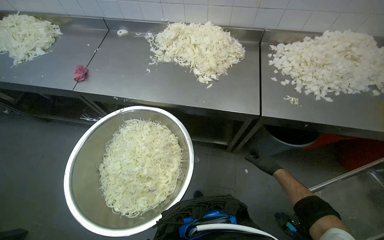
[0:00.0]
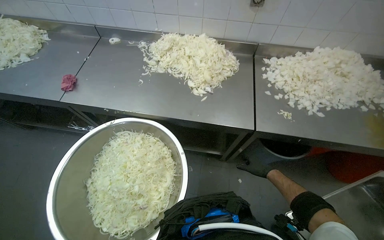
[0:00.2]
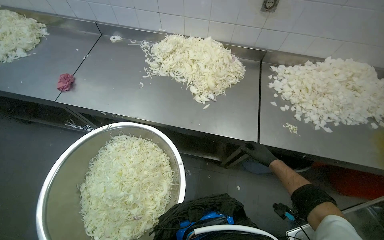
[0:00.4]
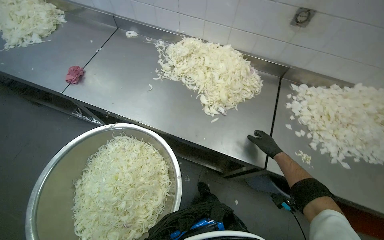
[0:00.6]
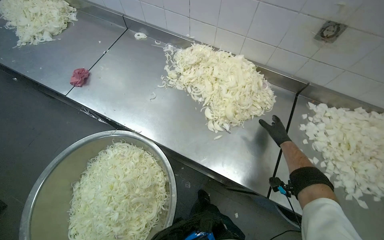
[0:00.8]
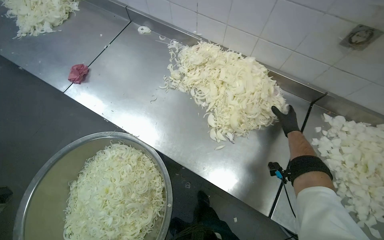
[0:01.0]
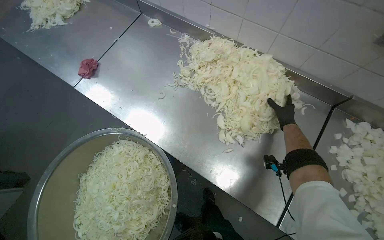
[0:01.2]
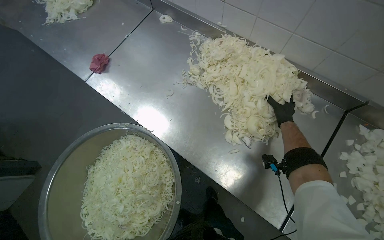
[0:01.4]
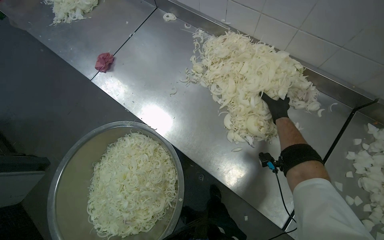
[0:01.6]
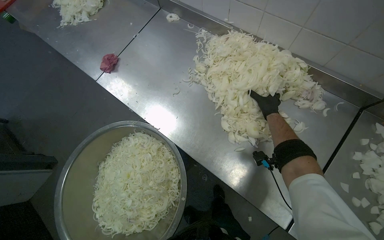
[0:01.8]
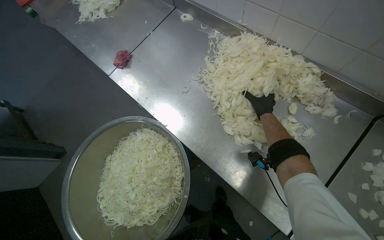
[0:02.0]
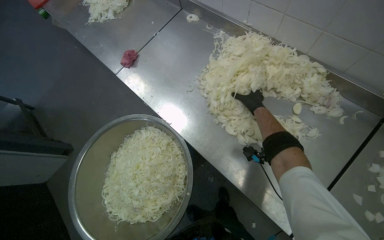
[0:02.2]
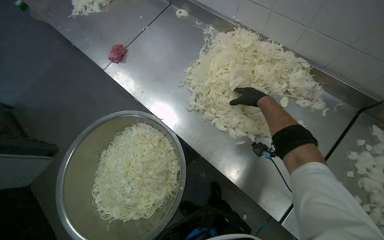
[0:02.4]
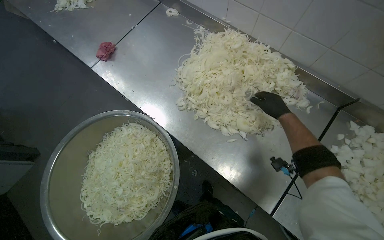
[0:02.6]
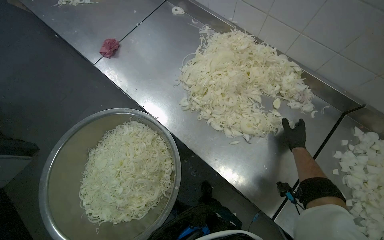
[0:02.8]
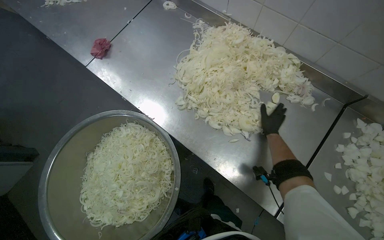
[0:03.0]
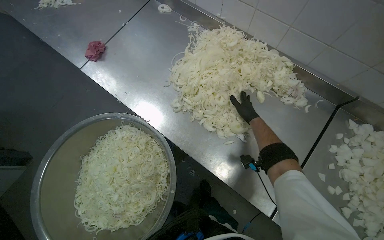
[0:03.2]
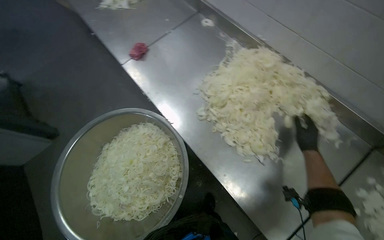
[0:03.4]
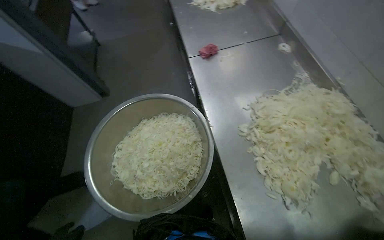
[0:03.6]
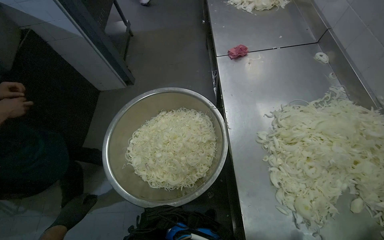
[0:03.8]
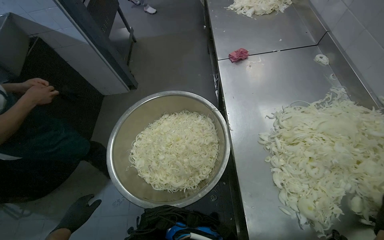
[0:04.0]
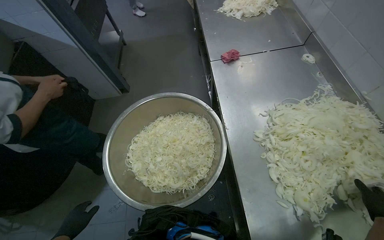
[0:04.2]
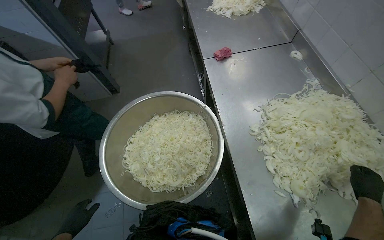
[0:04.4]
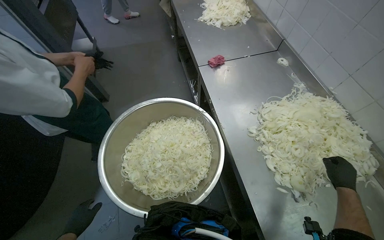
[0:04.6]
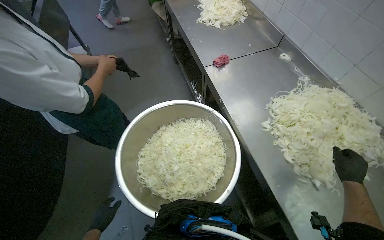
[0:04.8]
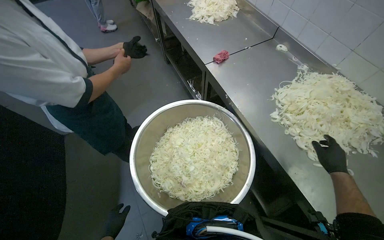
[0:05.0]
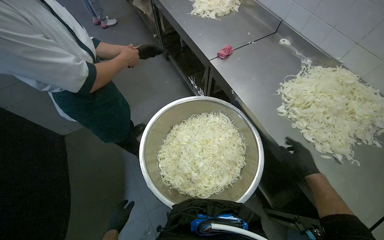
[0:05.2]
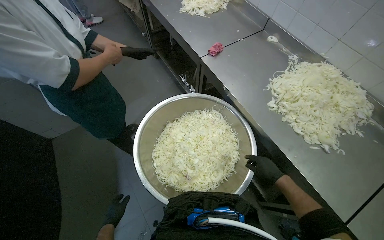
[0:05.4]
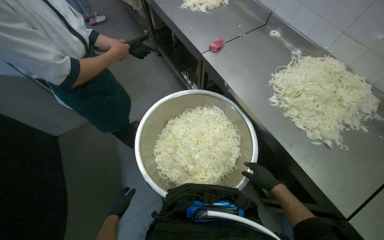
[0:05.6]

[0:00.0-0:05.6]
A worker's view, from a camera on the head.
Job: preparing food.
The whole recording: Transferring sliced onions into bowl. The worker gathers sliced onions from the counter and places them into a large metal bowl.
0:00.0 to 0:01.4: The wearer moves approximately 50 cm. The head turns to the left by approximately 25 degrees.
0:01.4 to 0:02.8: The right hand moves down the picture, roughly 10 cm.
0:02.8 to 0:04.2: The head turns to the left by some 45 degrees.
0:04.2 to 0:05.6: The wearer looks approximately 25 degrees further to the right. The left hand goes roughly 15 cm farther from the camera.

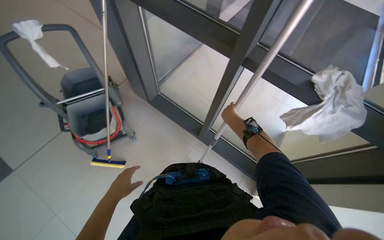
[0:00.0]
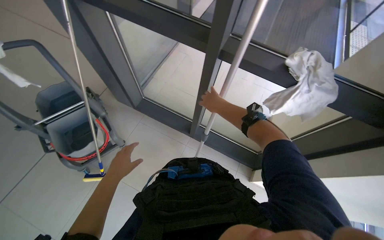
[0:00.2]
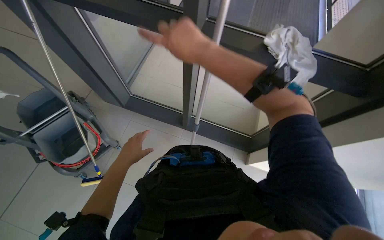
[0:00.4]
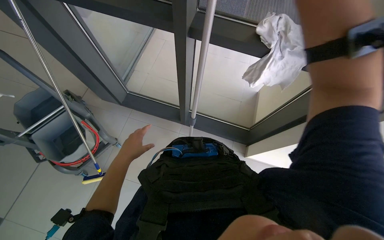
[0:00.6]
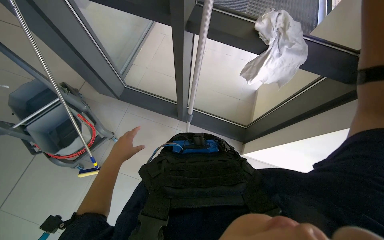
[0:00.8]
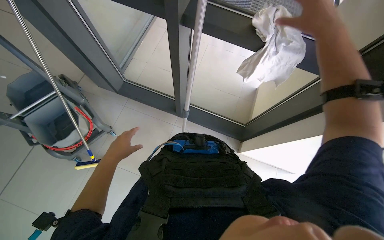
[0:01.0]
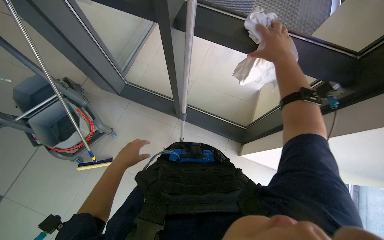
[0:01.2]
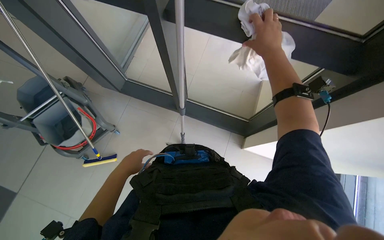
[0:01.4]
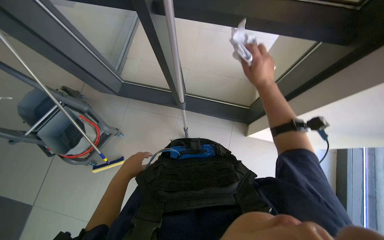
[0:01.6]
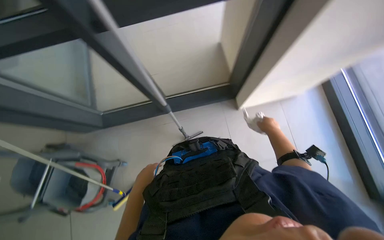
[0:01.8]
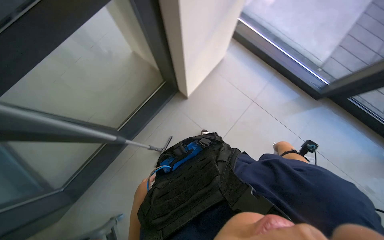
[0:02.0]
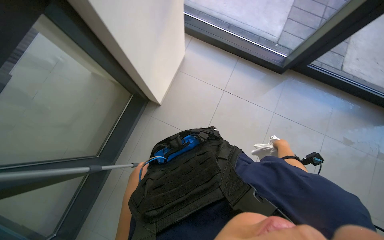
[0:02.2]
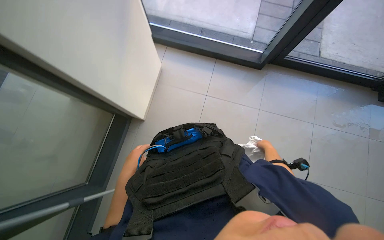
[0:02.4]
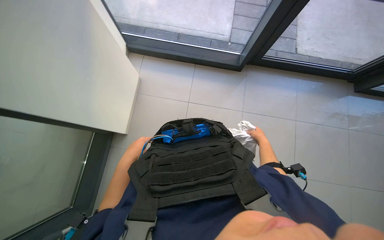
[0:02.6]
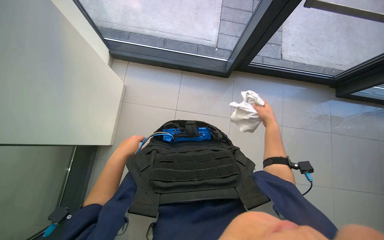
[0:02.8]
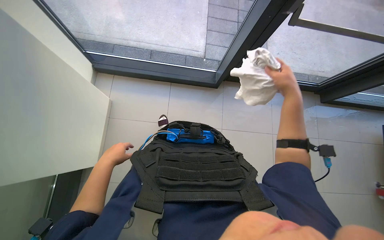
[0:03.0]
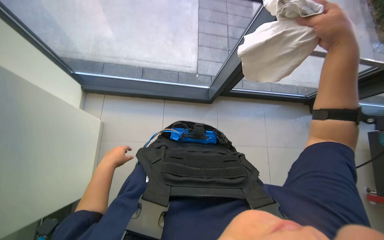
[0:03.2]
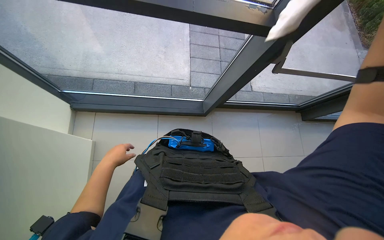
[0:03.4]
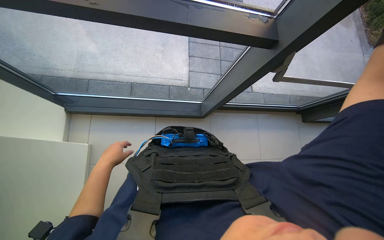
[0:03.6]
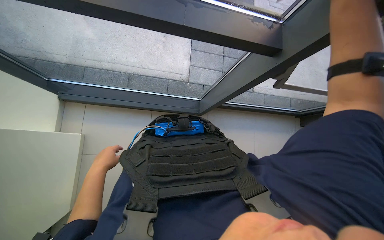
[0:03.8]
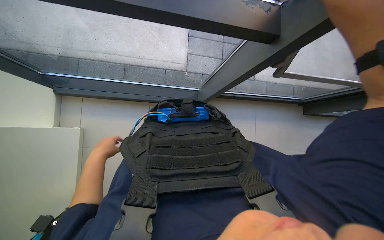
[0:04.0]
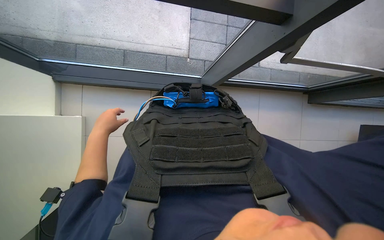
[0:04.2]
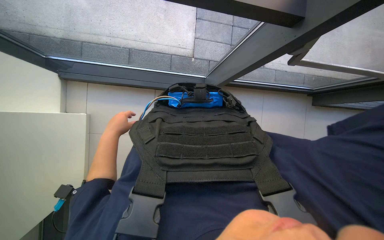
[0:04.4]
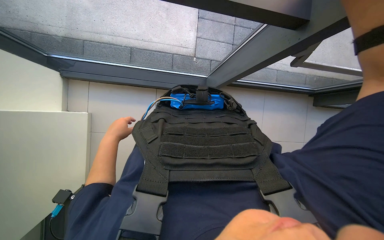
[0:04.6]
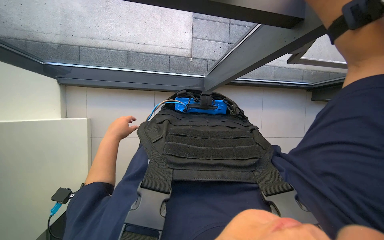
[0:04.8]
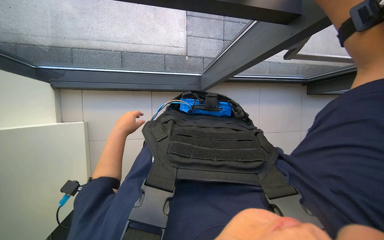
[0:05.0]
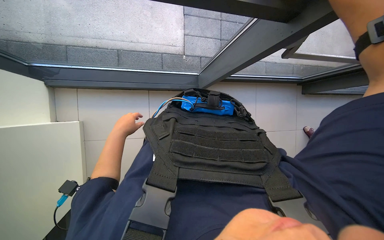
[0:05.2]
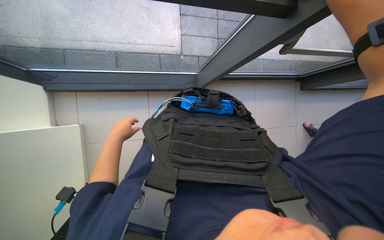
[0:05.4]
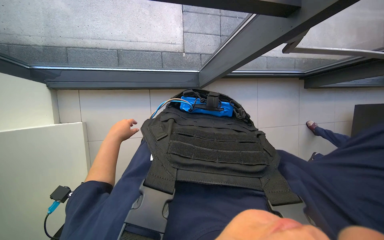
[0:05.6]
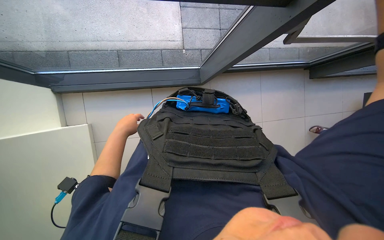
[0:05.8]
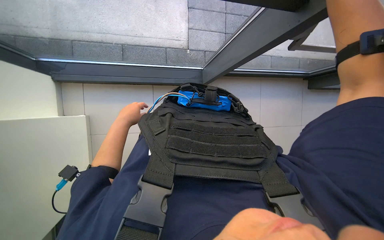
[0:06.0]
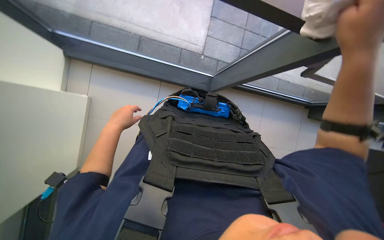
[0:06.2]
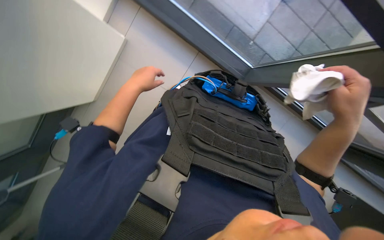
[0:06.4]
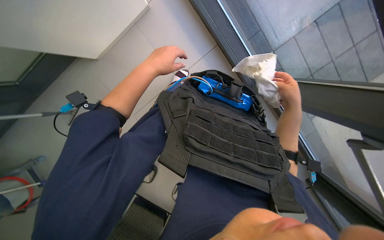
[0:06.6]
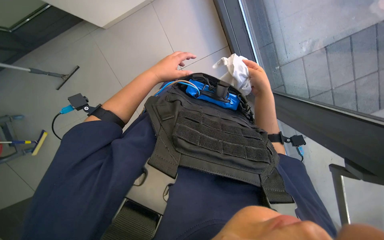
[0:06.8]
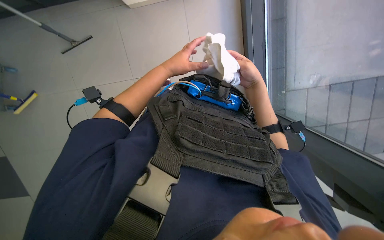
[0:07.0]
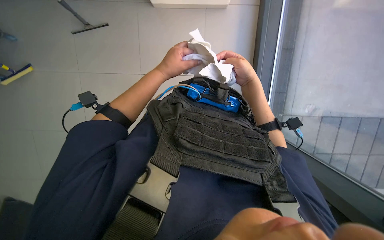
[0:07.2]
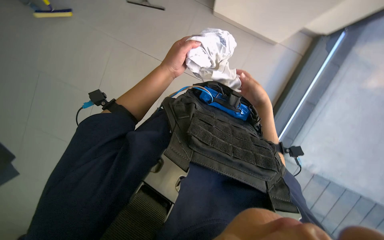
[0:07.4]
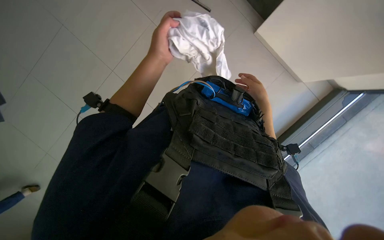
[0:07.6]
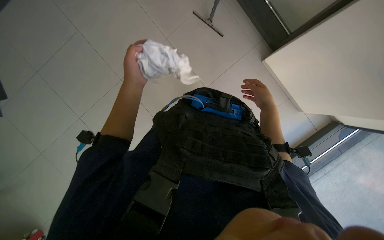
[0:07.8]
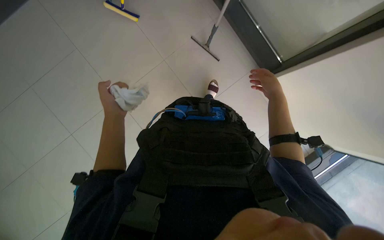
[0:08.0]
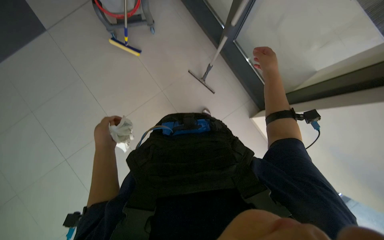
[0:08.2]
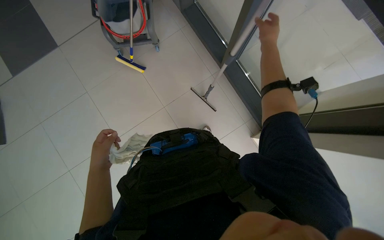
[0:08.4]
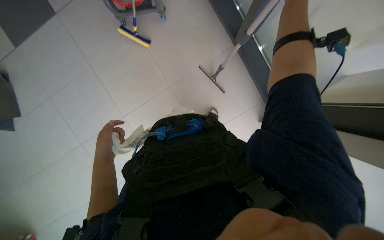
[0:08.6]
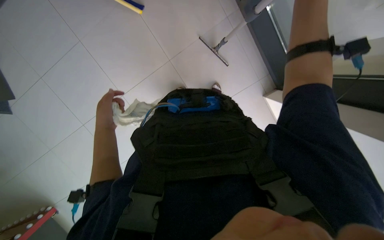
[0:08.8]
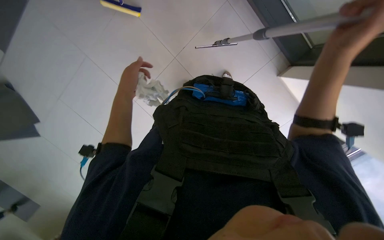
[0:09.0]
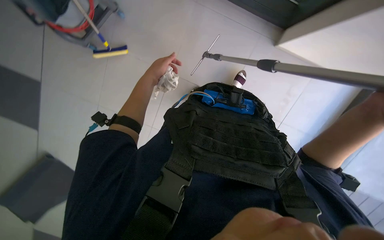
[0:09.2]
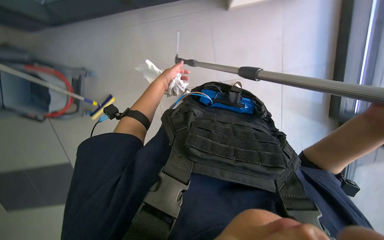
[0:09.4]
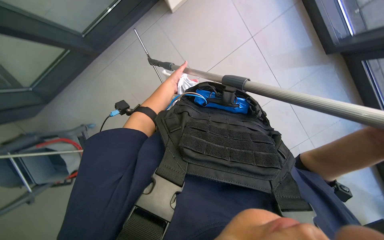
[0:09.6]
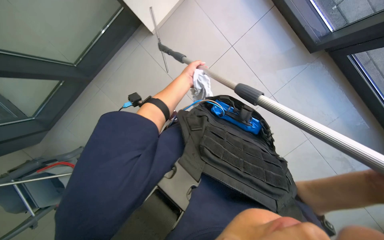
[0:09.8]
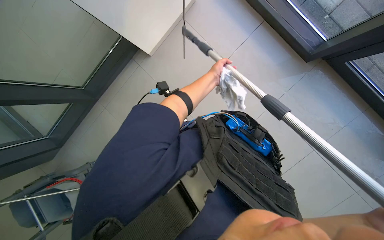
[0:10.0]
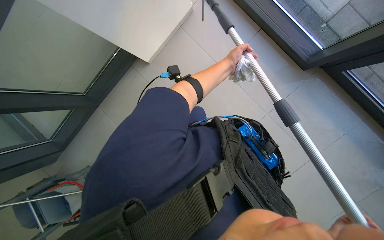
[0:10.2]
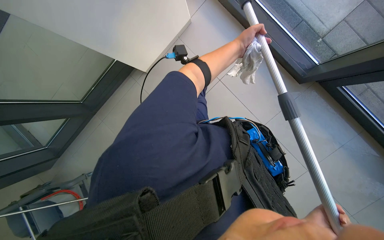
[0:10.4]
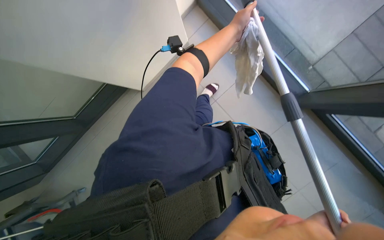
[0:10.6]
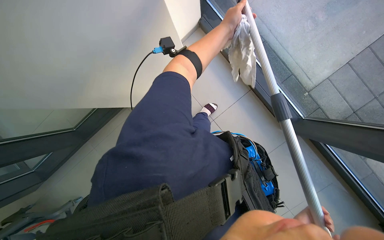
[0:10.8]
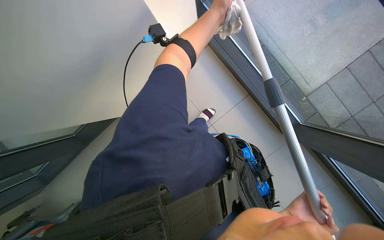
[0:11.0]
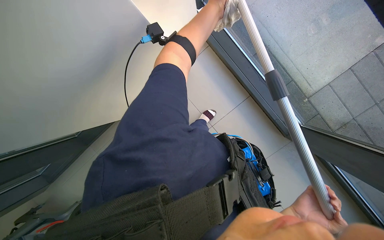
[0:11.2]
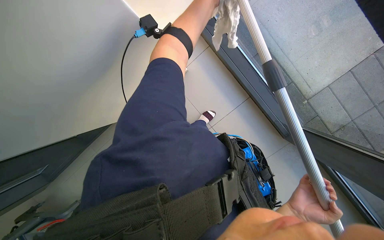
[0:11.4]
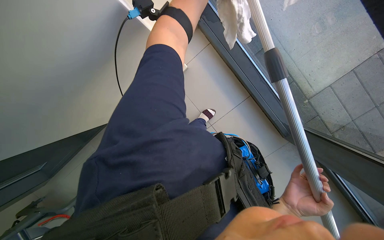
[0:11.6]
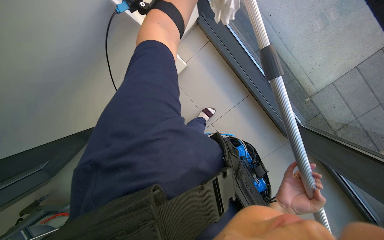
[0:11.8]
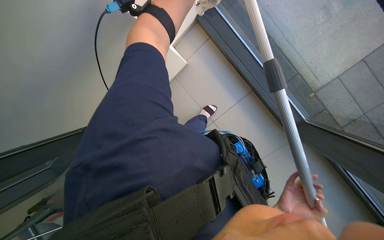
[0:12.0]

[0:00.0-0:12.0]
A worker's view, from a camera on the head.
Job: cleaning windows.
The whole recording: Wiping window frames with cloth. The worker wipes the window frames with a white cloth and tool .
0:00.0 to 0:01.6: The view tips downward by roughly 15 degrees. The left hand is displaced to the right and up the picture by some 25 cm.
0:01.6 to 0:03.0: The head rotates roughly 100 degrees to the right.
0:06.0 to 0:07.6: The scene turns approximately 75 degrees clockwise in the picture.
0:09.0 to 0:10.4: The left hand travels to the right by approximately 25 cm.
0:10.4 to 0:12.0: The wearer looks roughly 15 degrees further upward.

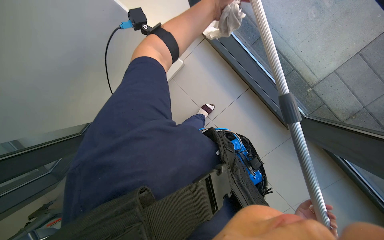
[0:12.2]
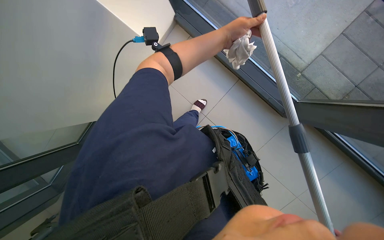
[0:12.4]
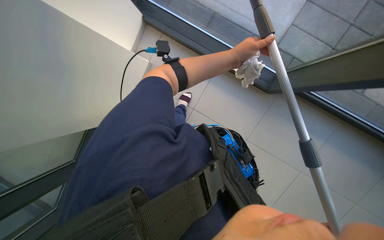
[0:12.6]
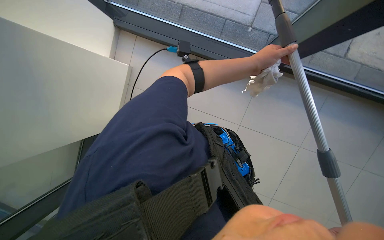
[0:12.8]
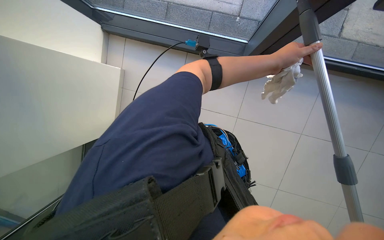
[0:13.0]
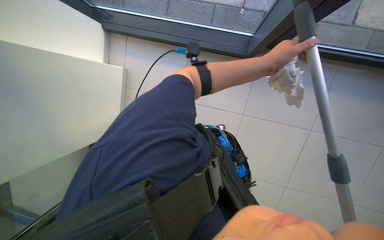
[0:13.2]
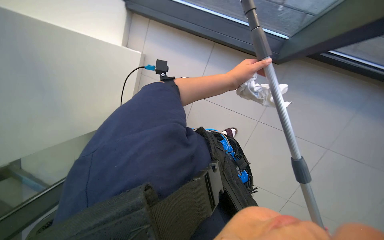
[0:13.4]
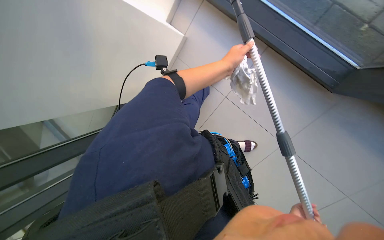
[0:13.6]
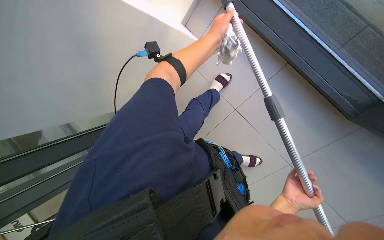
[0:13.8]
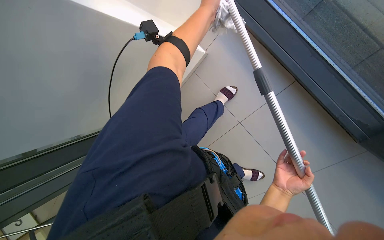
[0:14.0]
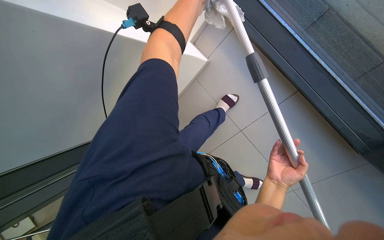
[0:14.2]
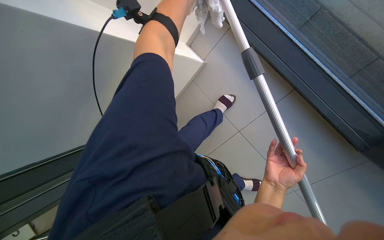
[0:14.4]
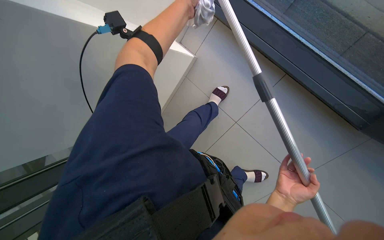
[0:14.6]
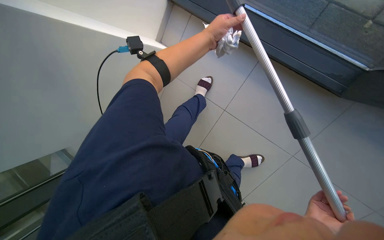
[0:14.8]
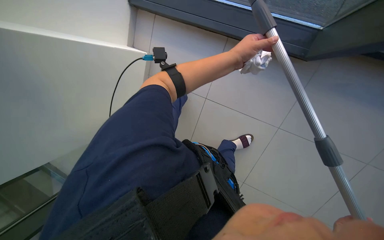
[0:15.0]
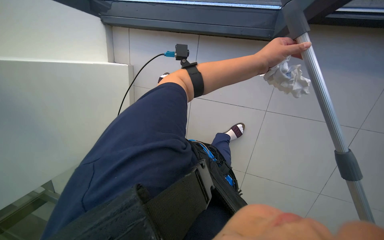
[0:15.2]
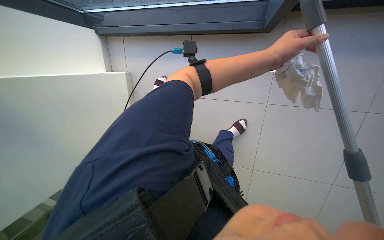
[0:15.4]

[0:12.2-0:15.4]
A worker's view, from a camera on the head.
Job: cleaning windows.
The whole recording: Wiping window frames with cloth. The worker wipes the window frames with a white cloth and tool .
0:12.2 to 0:13.8: The scene rotates counterclockwise by roughly 25 degrees.
0:13.8 to 0:15.4: Everything in view rotates approximately 30 degrees counterclockwise.
